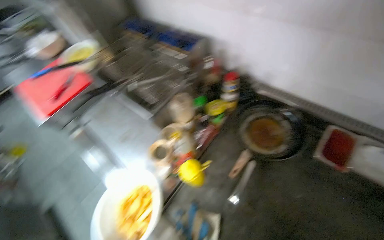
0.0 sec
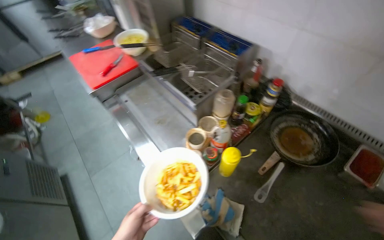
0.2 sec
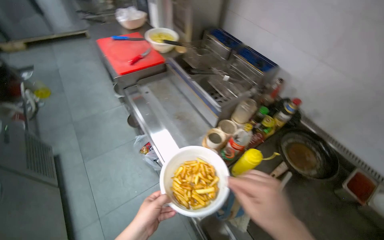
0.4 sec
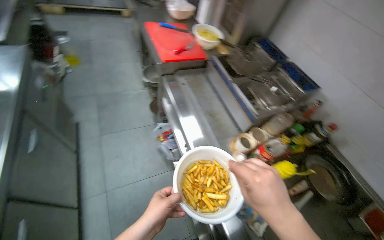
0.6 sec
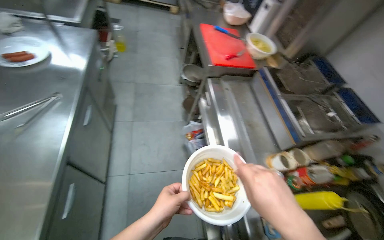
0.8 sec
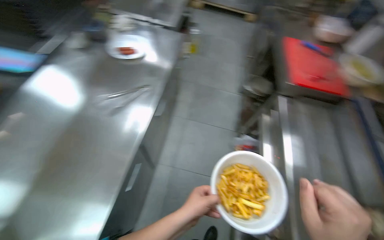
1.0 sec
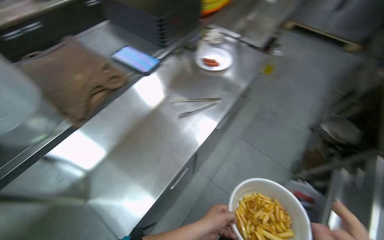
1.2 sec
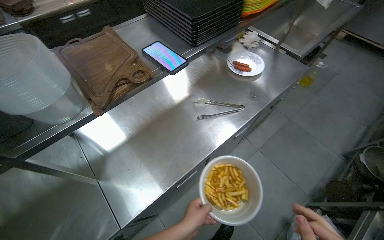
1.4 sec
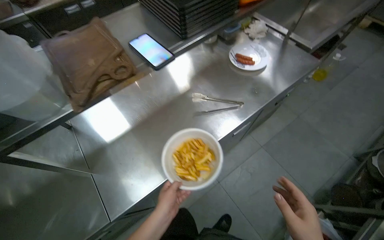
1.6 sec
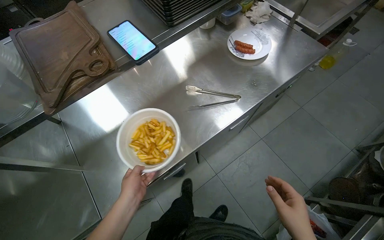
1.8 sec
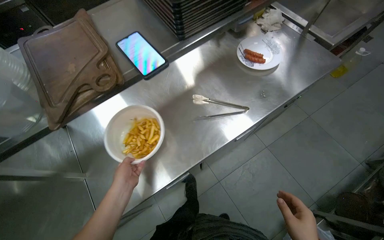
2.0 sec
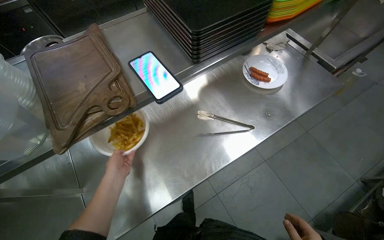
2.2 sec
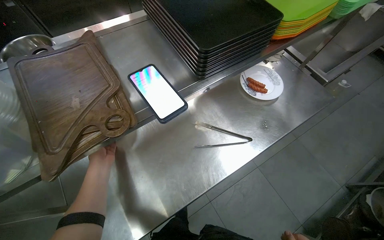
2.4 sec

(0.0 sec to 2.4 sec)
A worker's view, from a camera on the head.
Job: cooking food.
The whole recording: Cooking French Fries. The worker fries French fries, transfers them to a bowl, and adds seasoning.
0.0 sec - 1.2 sec: The head travels about 90 cm. The head turns to the left by roughly 95 degrees.
1.2 sec - 2.4 sec: The left hand heads up the picture, to the left and farther from the camera, covering about 50 cm.

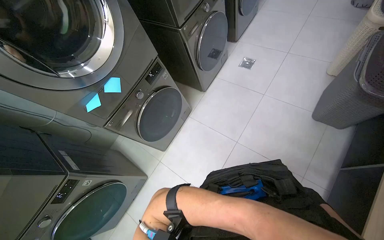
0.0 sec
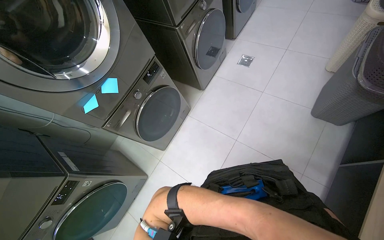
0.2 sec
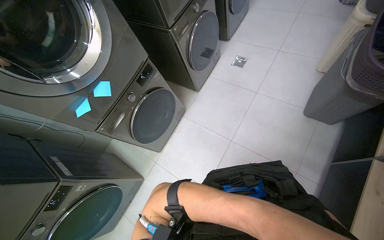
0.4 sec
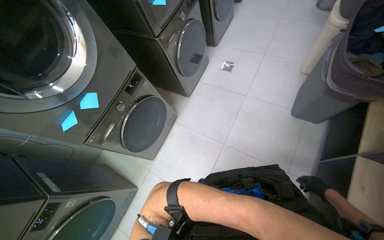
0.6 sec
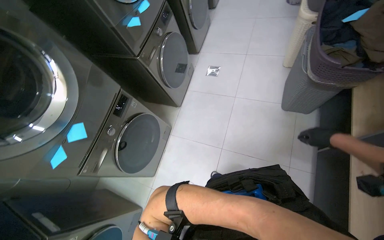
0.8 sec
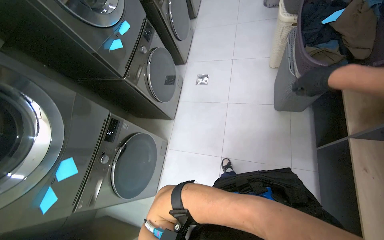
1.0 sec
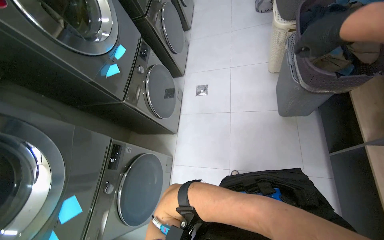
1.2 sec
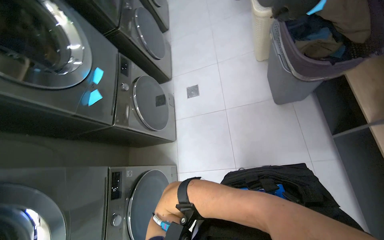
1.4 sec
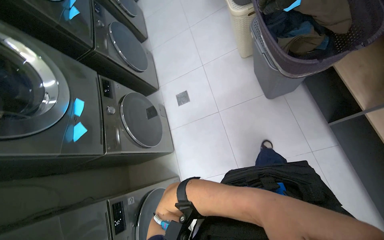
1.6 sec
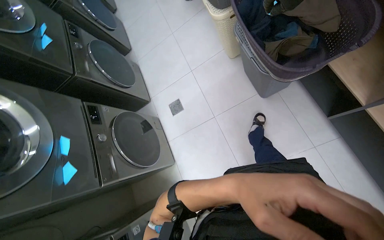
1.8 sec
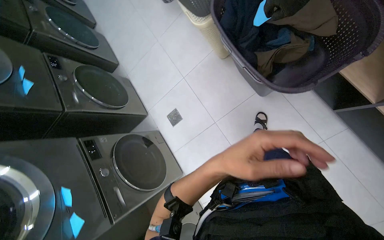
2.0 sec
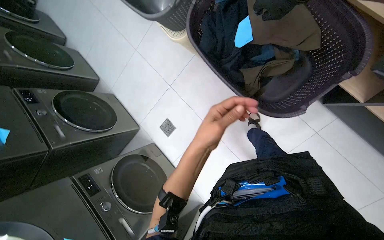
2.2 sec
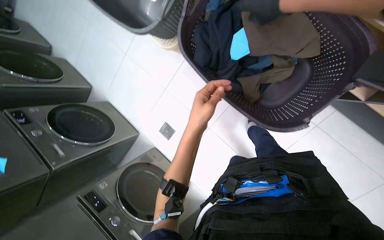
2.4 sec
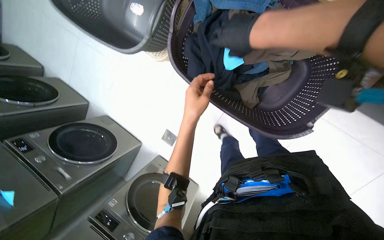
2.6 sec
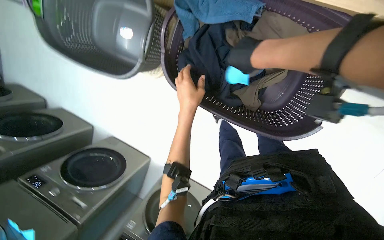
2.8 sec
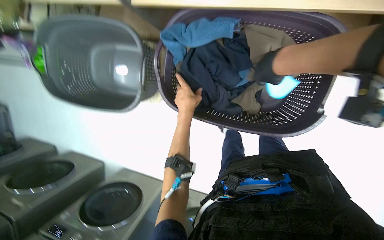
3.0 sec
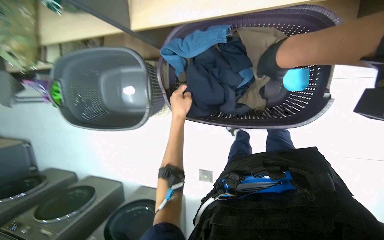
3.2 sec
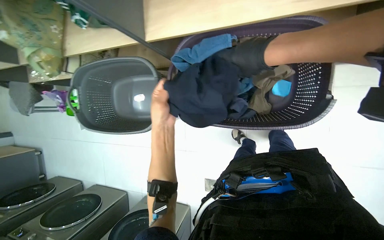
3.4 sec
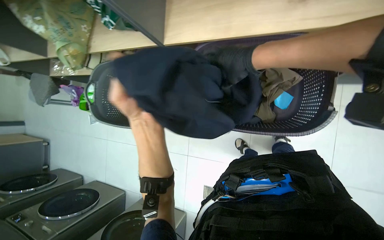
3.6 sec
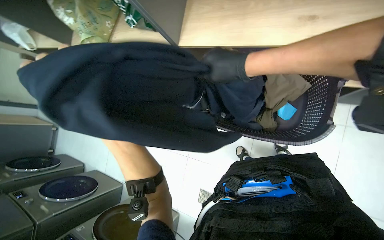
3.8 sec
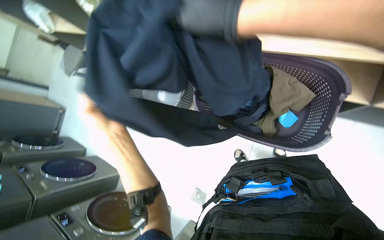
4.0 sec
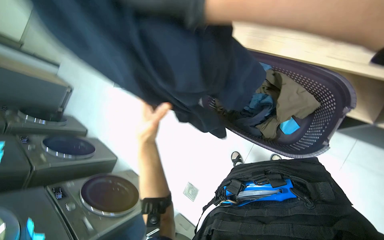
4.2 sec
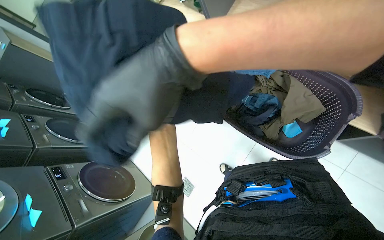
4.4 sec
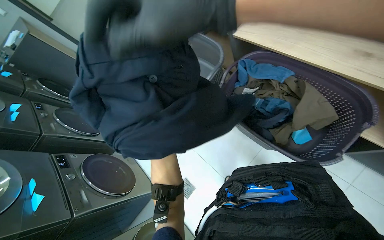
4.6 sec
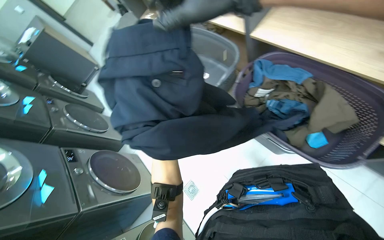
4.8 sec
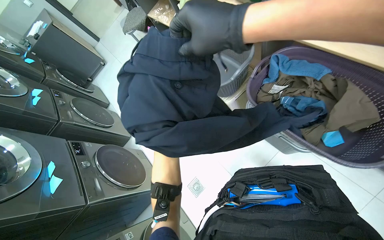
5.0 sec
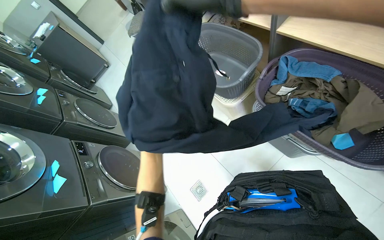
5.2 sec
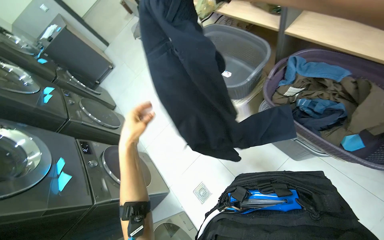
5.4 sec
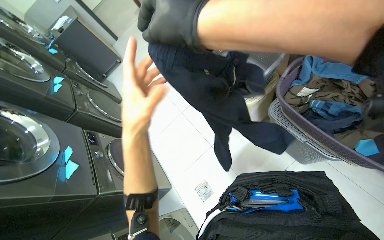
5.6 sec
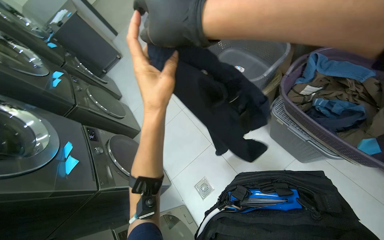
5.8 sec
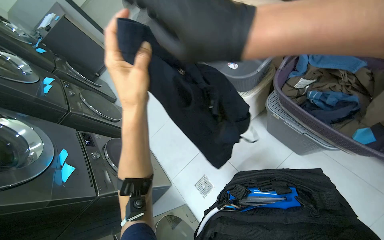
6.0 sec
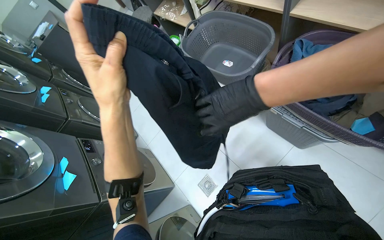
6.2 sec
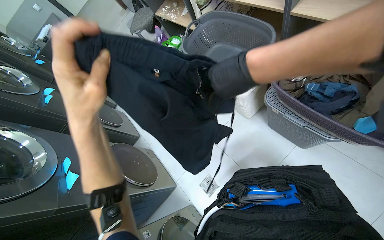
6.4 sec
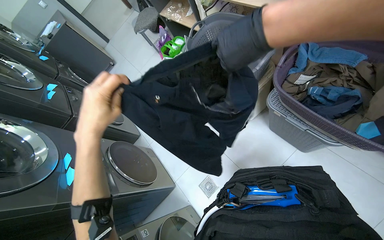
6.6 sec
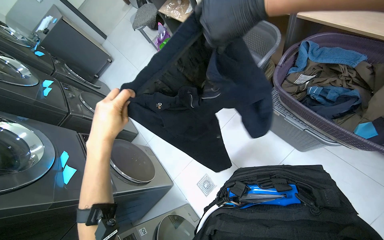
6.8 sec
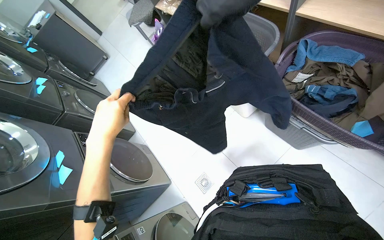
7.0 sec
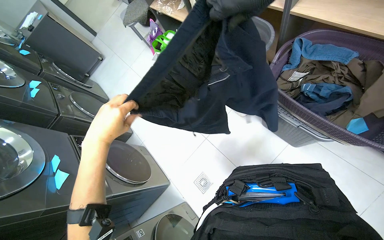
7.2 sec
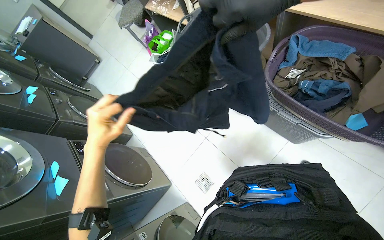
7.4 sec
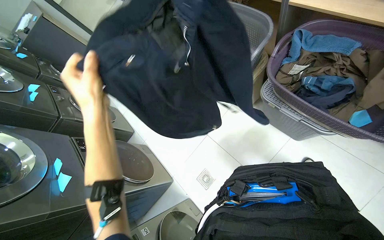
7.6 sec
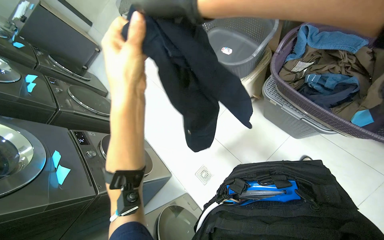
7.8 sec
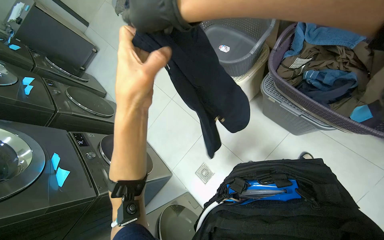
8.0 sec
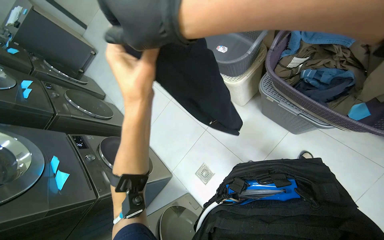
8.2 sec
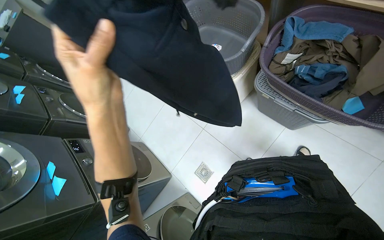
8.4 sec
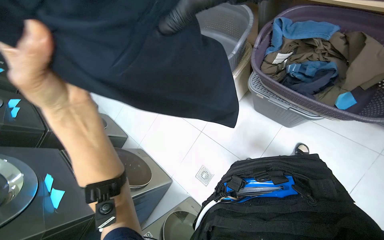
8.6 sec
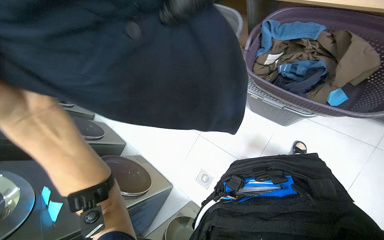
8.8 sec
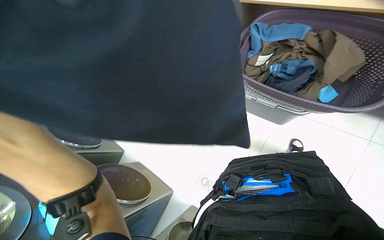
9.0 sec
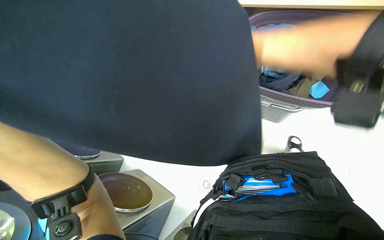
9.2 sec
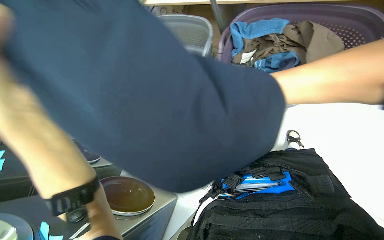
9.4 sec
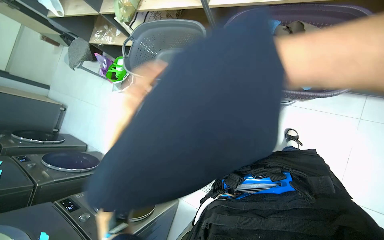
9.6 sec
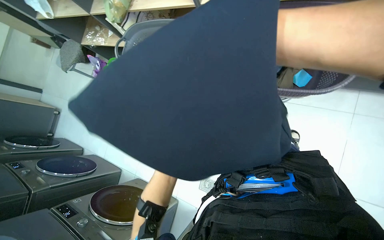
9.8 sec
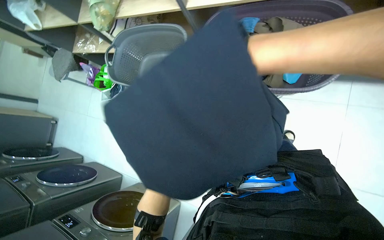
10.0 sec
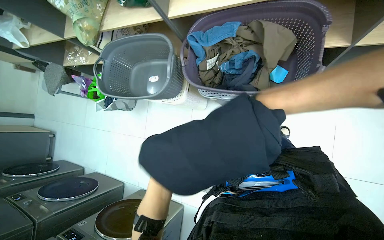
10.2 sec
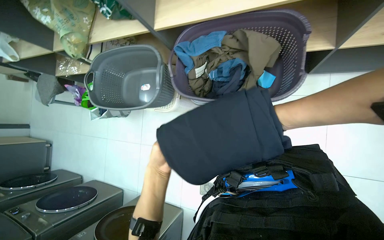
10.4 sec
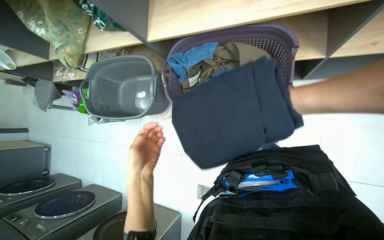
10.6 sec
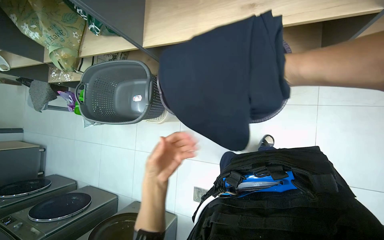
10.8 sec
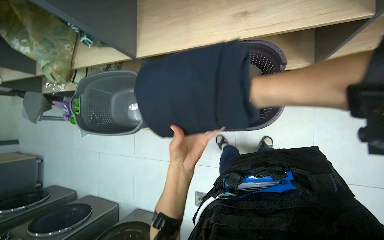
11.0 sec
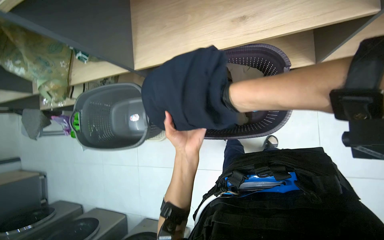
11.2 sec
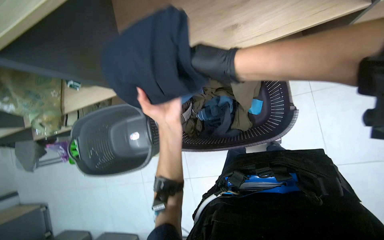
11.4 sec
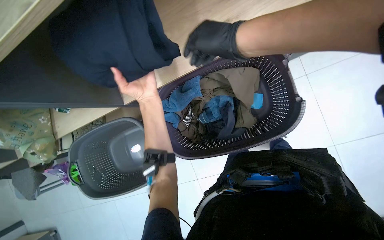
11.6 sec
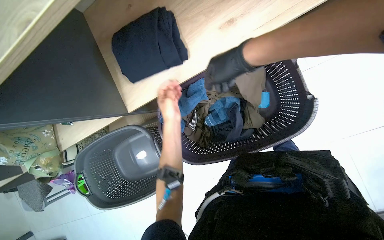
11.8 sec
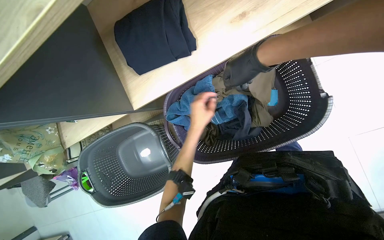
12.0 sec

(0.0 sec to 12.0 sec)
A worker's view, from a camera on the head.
Job: managing laundry.
The whole recording: Sorting and folding clothes from basket. The worker sorts and folds clothes from a laundry basket, then places them on a shelf.
0.0 sec - 1.6 sec: The camera travels roughly 50 cm. Everything in view rotates some 45 degrees counterclockwise.
1.6 sec - 3.0 sec: The camera is carried some 60 cm. The scene rotates counterclockwise by approximately 60 degrees.
3.0 sec - 4.4 sec: The head turns to the left by some 30 degrees.
6.0 sec - 7.6 sec: The left hand heads to the left, covering roughly 10 cm.
10.4 sec - 12.0 sec: The scene turns approximately 30 degrees counterclockwise in the picture.

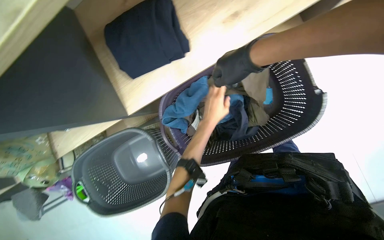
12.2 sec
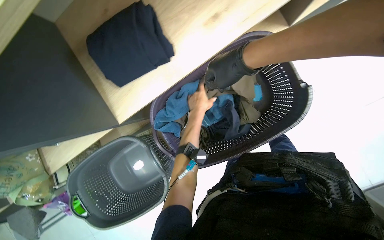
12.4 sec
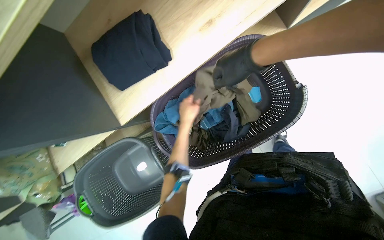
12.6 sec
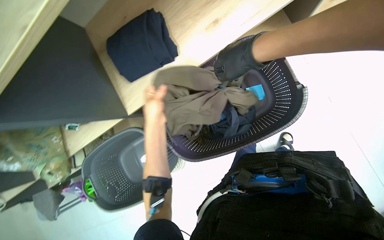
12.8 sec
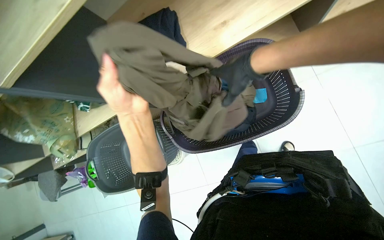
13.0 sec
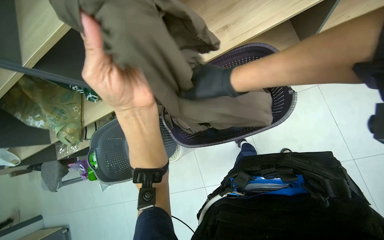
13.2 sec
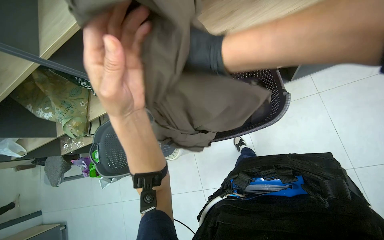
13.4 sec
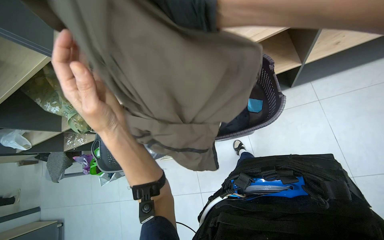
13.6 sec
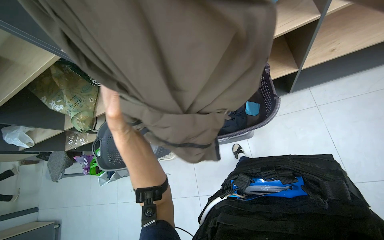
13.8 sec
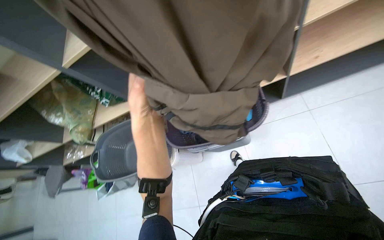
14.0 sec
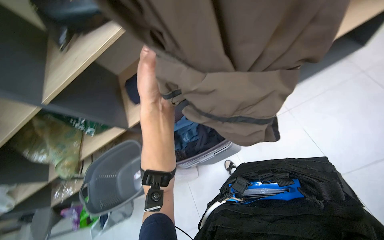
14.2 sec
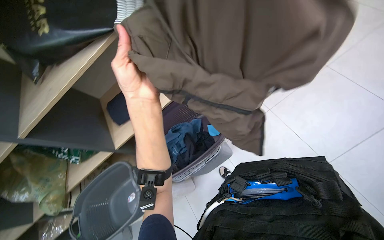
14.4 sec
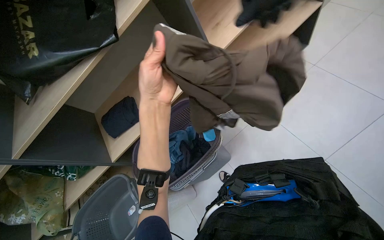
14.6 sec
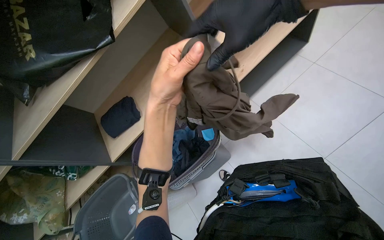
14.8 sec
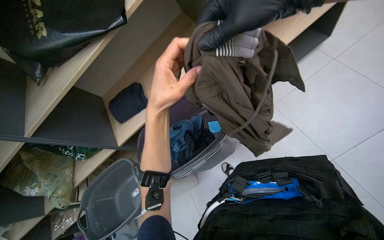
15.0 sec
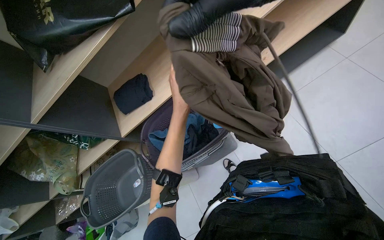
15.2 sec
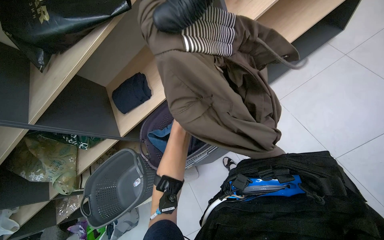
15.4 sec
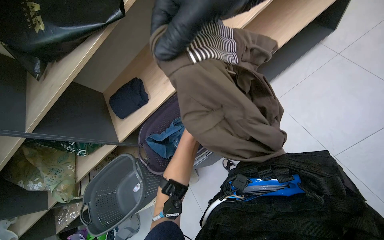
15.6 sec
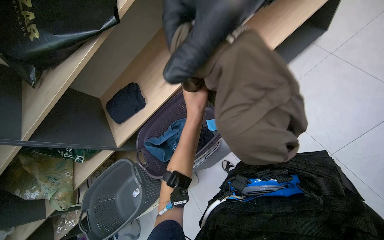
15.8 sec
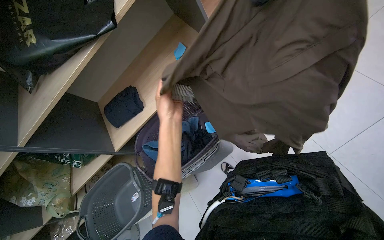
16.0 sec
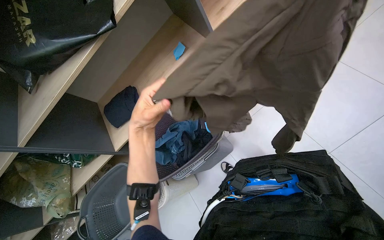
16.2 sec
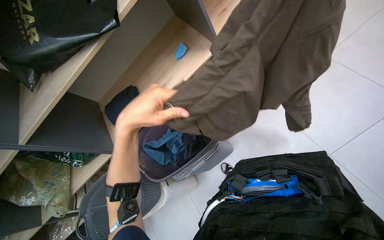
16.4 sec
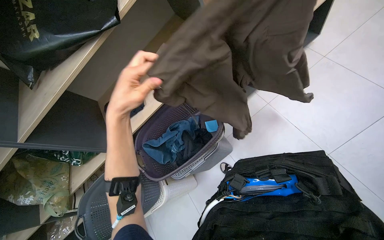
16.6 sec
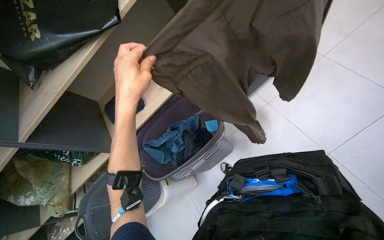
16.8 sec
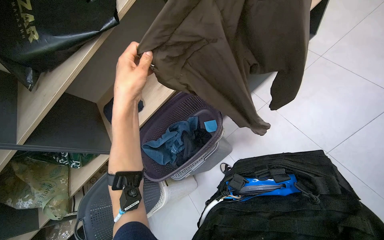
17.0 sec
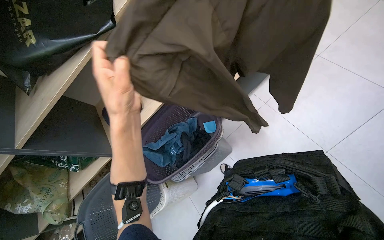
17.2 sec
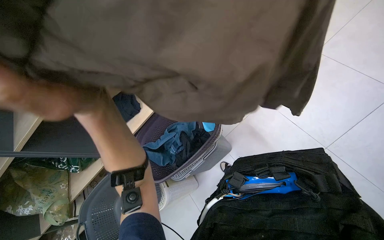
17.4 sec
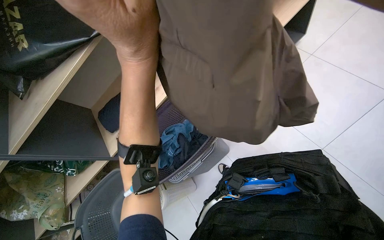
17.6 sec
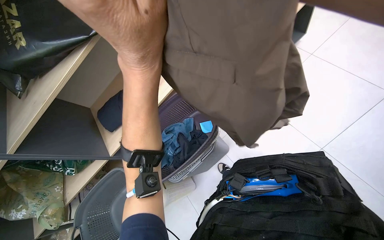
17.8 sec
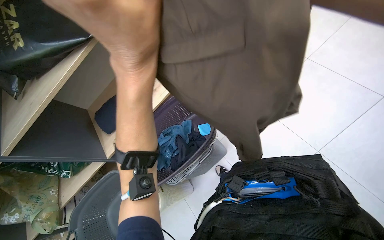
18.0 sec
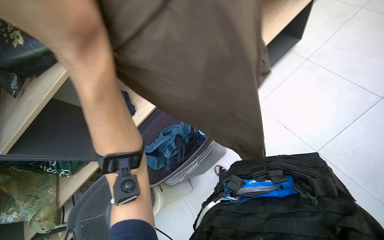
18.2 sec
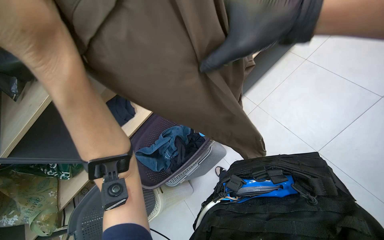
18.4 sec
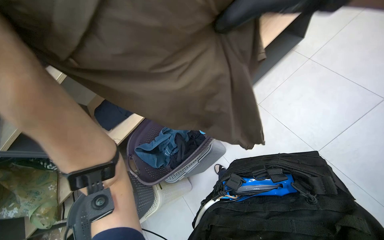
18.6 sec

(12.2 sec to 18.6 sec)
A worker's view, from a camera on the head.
Job: managing laundry.
The whole recording: Sorting and folding clothes from basket. The worker sorts and folds clothes from a laundry basket, then places them on a shelf.
12.2 sec - 13.8 sec: The head turns to the left by about 20 degrees. The wearer looks about 10 degrees further upward. The left hand moves to the left, approximately 25 cm, and goes nearer to the camera and returns, approximately 40 cm each way.
15.4 sec - 17.0 sec: The left hand moves nearer to the camera, approximately 35 cm.
